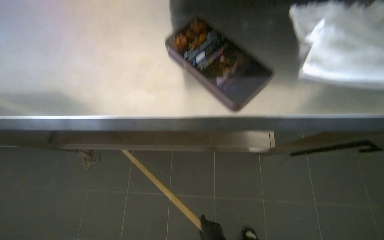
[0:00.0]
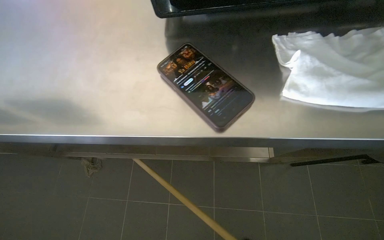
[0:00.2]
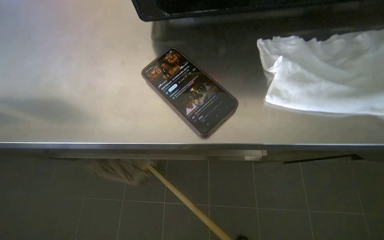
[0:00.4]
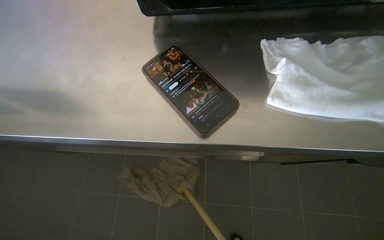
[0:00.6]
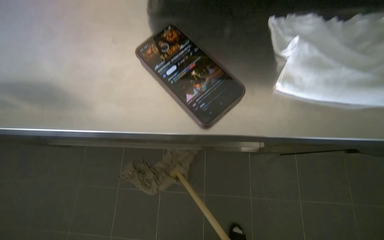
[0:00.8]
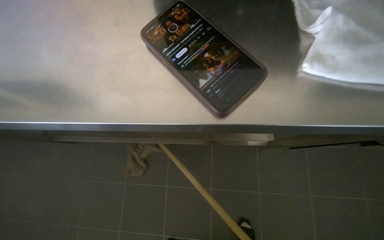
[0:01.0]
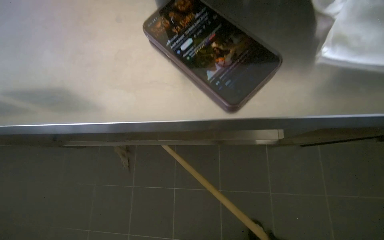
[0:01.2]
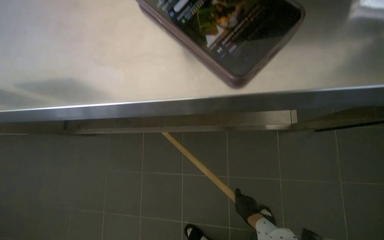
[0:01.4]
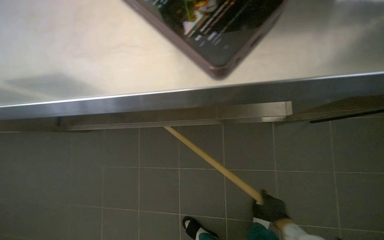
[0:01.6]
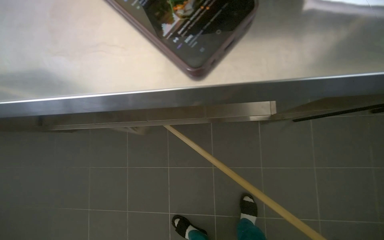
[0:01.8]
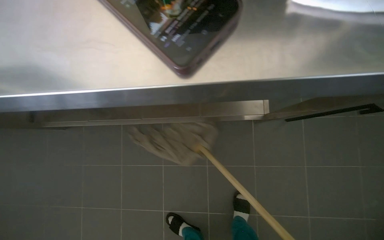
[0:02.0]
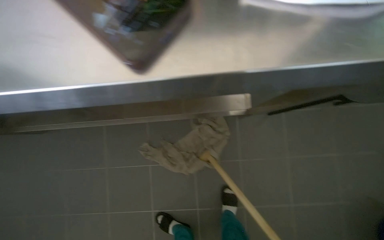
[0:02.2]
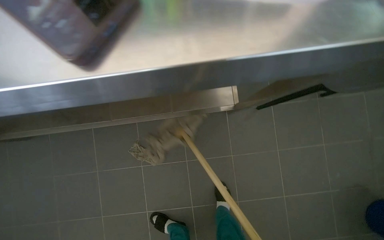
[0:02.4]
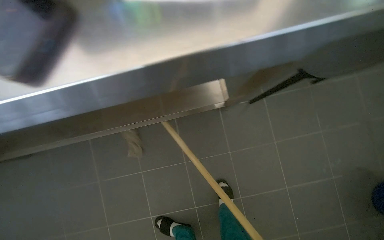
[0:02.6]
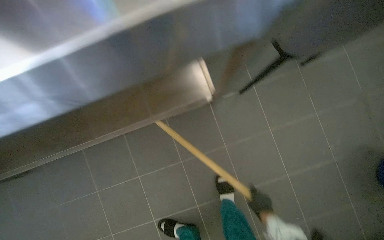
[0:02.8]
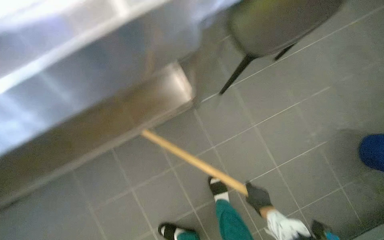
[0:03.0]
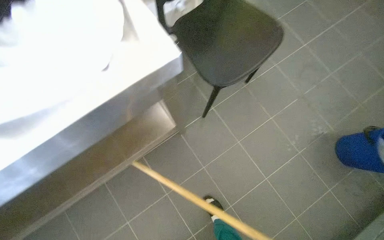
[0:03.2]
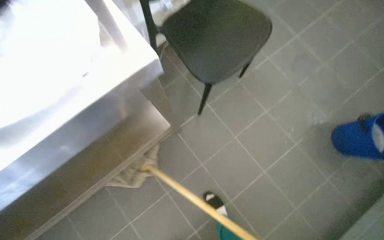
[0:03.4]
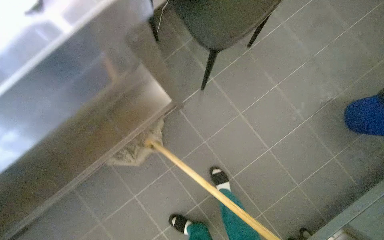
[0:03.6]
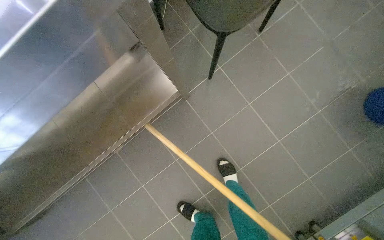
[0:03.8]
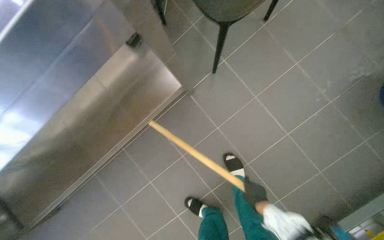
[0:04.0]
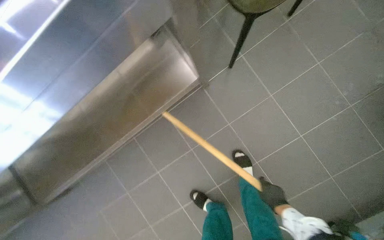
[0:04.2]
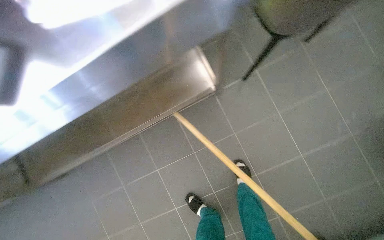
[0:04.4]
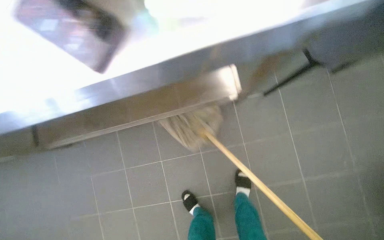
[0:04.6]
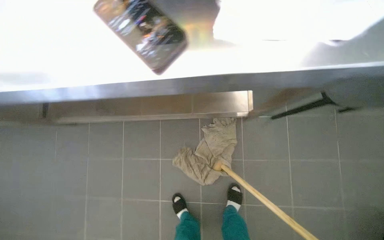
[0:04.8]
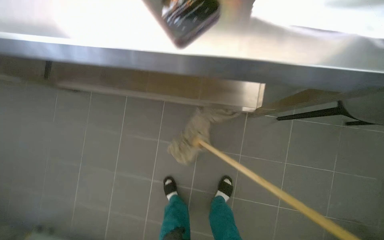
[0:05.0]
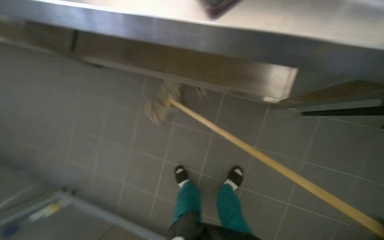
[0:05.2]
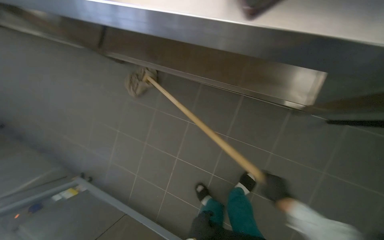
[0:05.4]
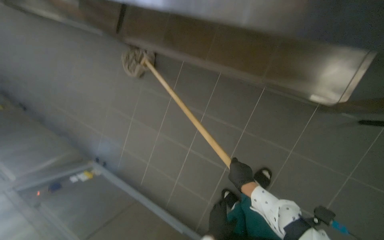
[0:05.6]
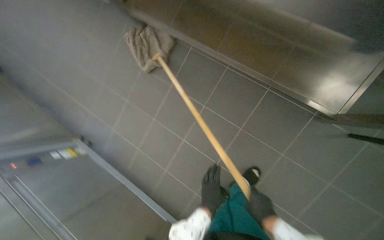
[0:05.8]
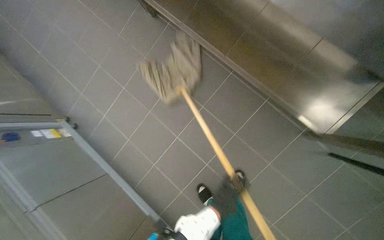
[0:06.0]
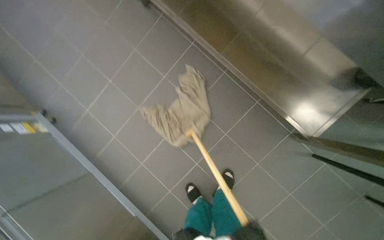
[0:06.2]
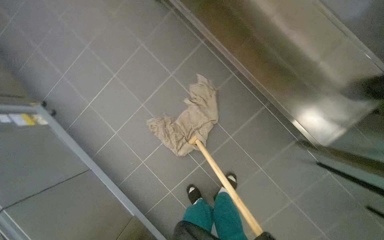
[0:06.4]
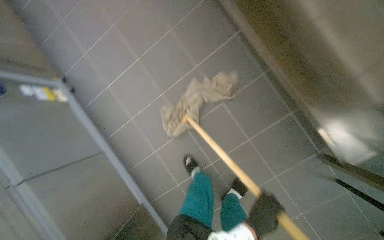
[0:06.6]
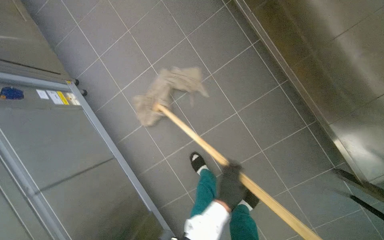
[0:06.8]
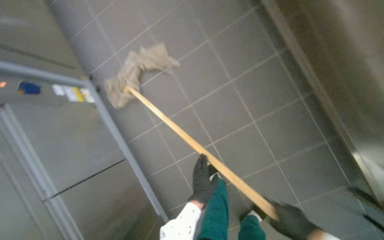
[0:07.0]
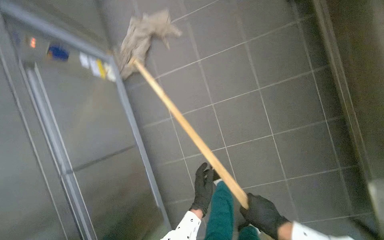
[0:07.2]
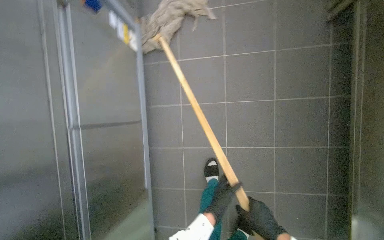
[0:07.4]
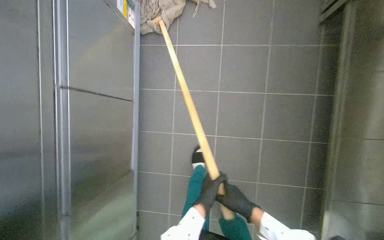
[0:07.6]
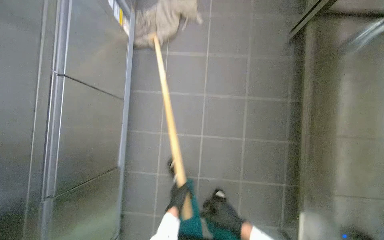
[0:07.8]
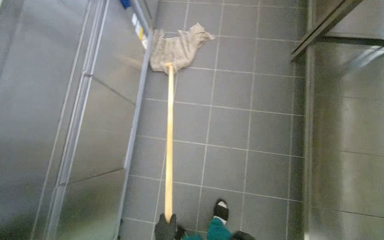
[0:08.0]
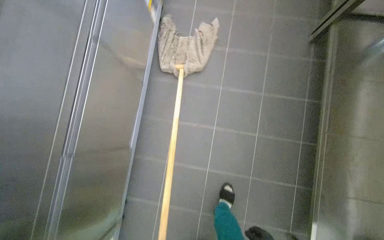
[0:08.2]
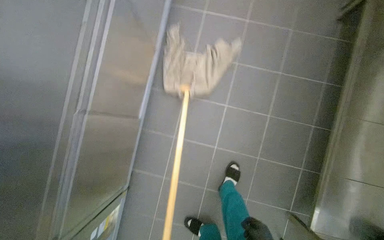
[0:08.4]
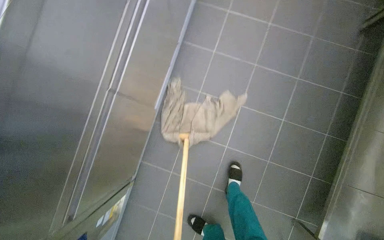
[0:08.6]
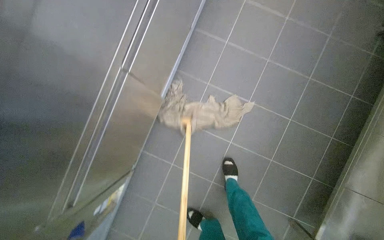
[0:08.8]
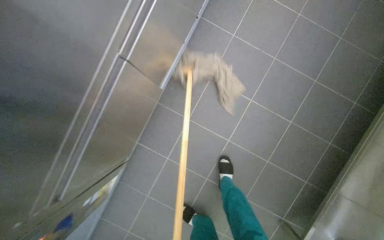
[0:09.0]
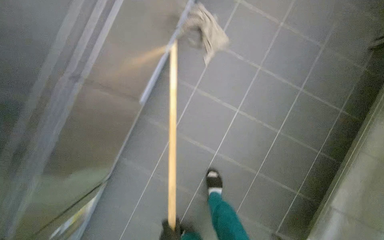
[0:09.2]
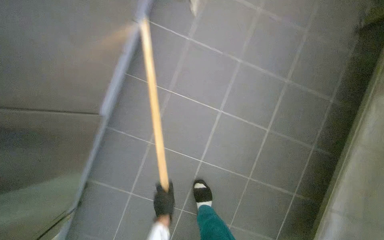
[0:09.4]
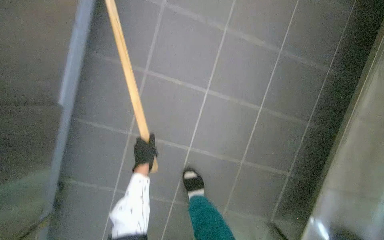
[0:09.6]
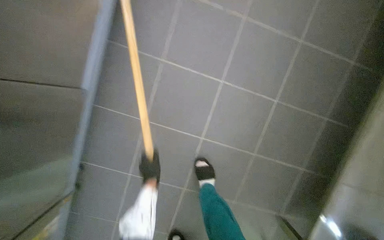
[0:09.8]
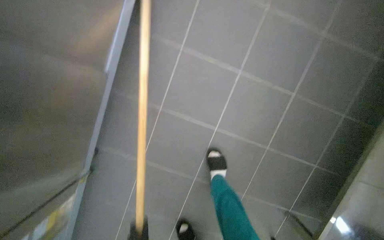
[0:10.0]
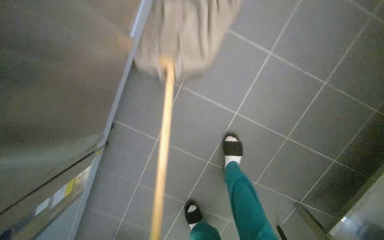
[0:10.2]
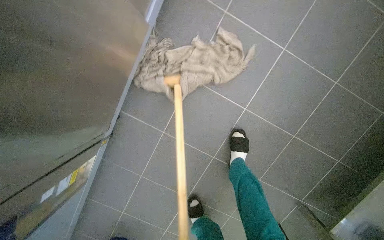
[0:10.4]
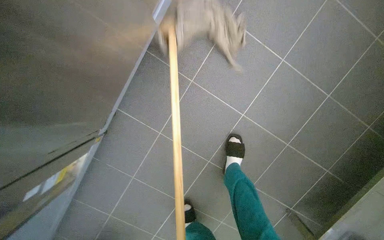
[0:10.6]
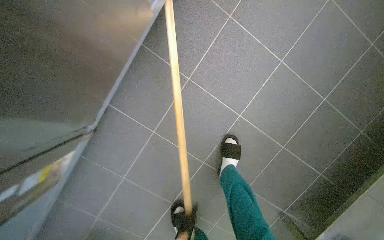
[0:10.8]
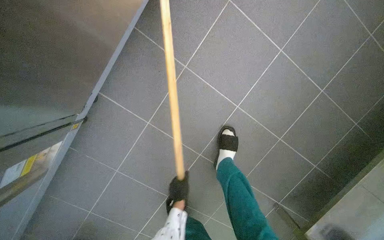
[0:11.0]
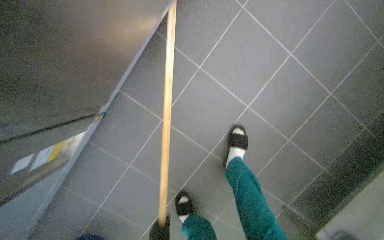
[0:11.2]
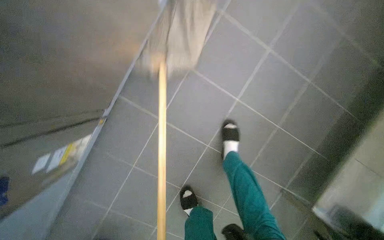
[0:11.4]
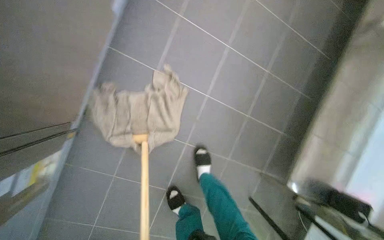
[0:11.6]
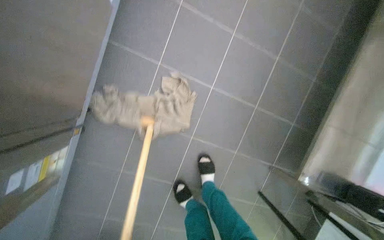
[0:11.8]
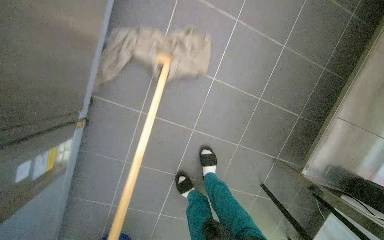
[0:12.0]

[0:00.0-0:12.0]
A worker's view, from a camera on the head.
Job: mopping floor.
The whole recording: Mopping kitchen floor. The worker mops the tiled floor in the kitchen area.
0:01.6 to 0:03.0: The wearer looks roughly 30 degrees further to the right.
0:04.4 to 0:06.0: The camera pitches downward, by roughly 15 degrees. The scene rotates clockwise by roughly 65 degrees.
0:06.0 to 0:07.6: The head travels about 50 cm. The scene rotates clockwise by roughly 50 degrees.
0:07.6 to 0:09.0: The camera is carried some 50 cm.
0:09.0 to 0:10.4: The view tips downward by roughly 10 degrees.

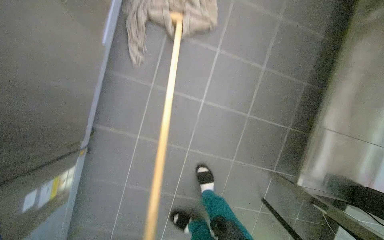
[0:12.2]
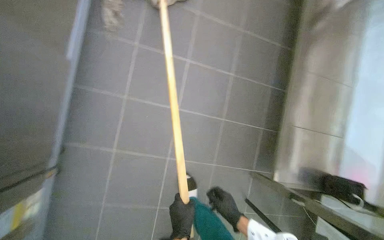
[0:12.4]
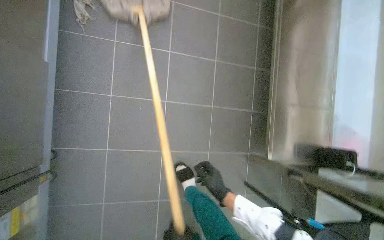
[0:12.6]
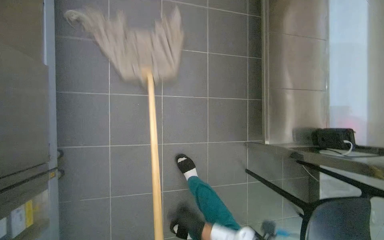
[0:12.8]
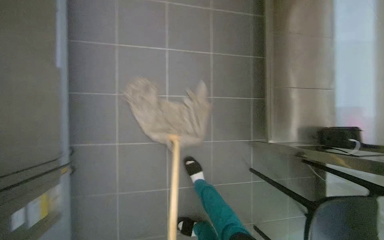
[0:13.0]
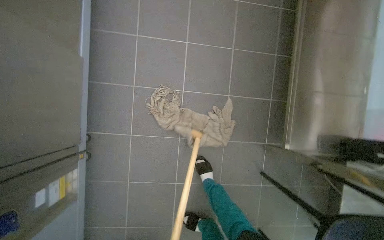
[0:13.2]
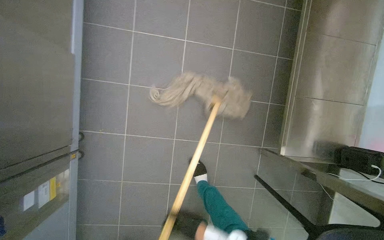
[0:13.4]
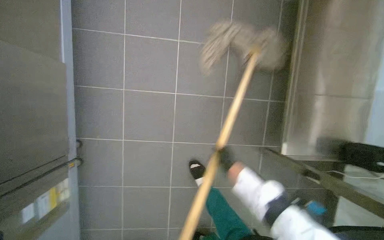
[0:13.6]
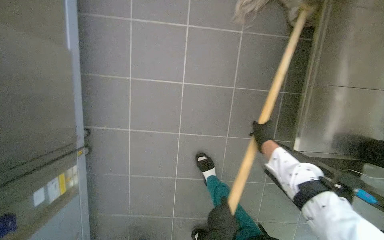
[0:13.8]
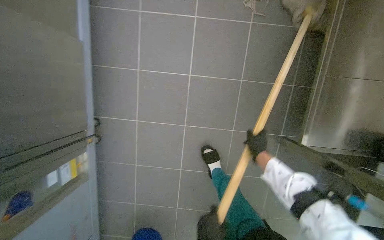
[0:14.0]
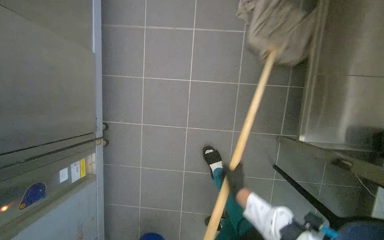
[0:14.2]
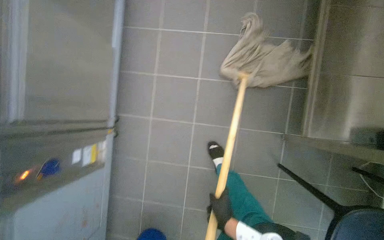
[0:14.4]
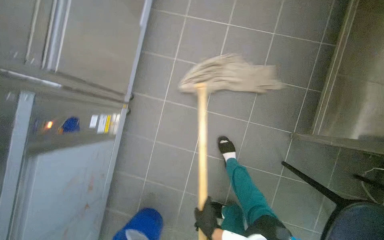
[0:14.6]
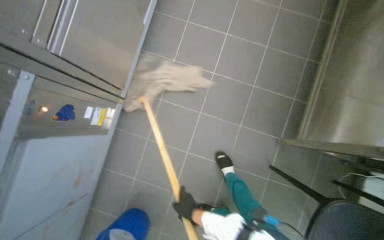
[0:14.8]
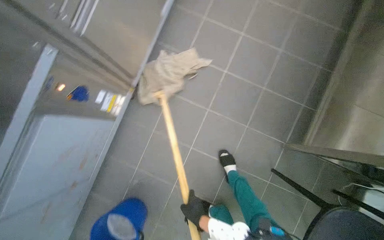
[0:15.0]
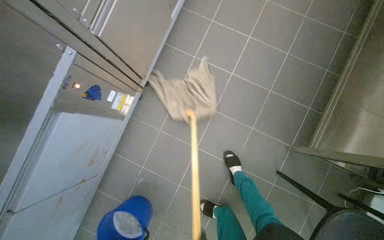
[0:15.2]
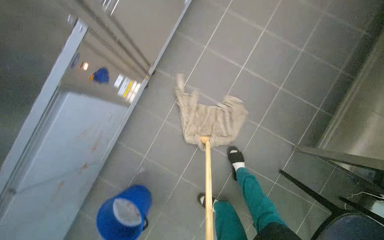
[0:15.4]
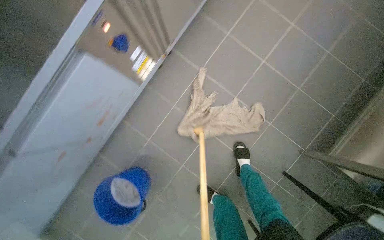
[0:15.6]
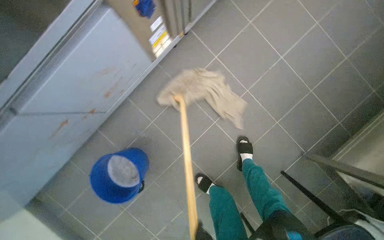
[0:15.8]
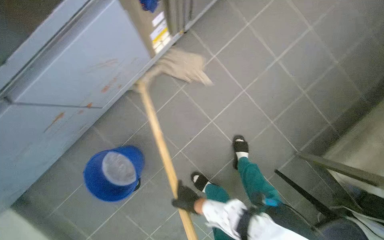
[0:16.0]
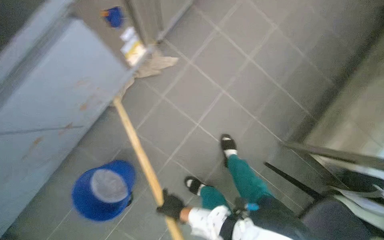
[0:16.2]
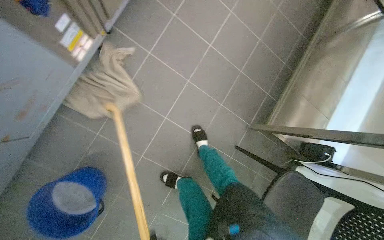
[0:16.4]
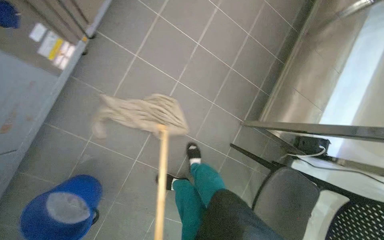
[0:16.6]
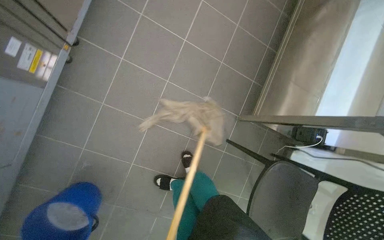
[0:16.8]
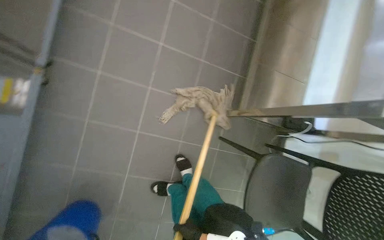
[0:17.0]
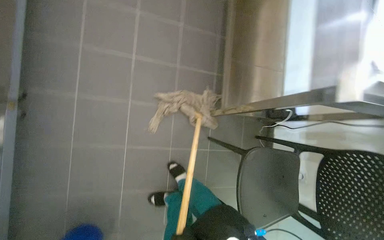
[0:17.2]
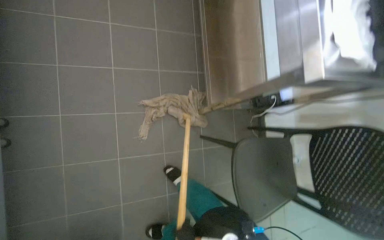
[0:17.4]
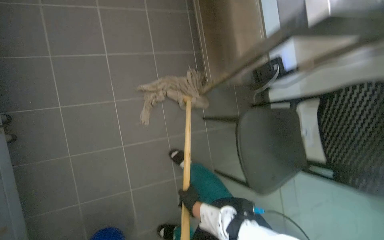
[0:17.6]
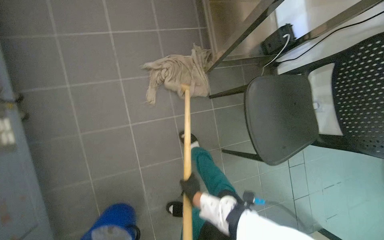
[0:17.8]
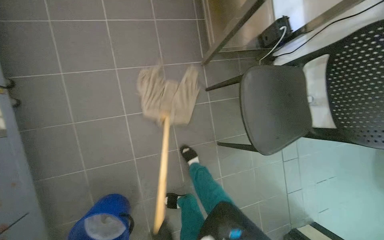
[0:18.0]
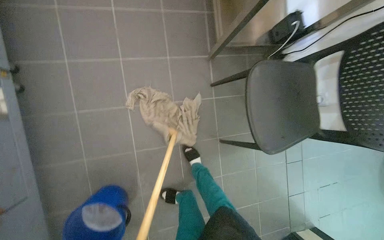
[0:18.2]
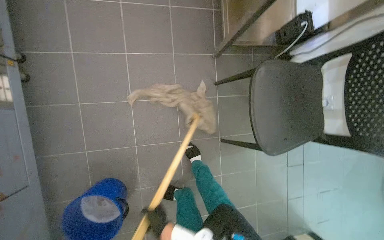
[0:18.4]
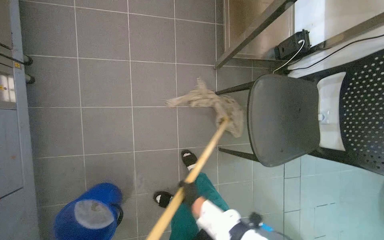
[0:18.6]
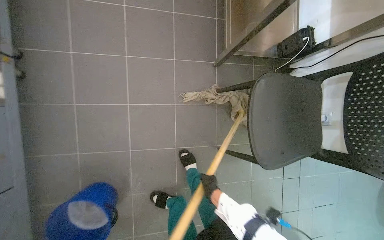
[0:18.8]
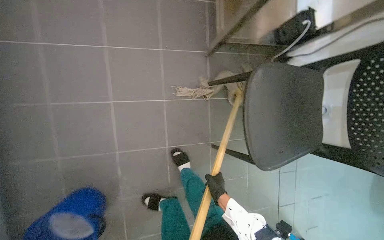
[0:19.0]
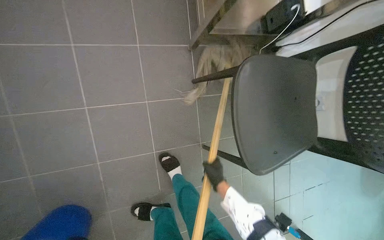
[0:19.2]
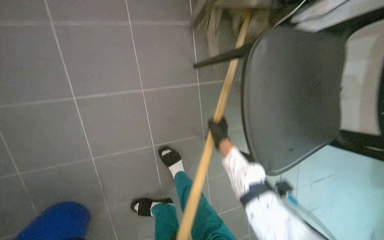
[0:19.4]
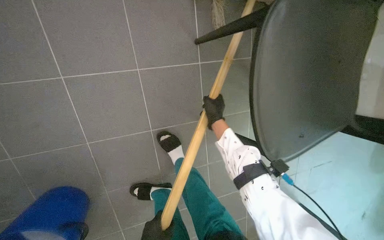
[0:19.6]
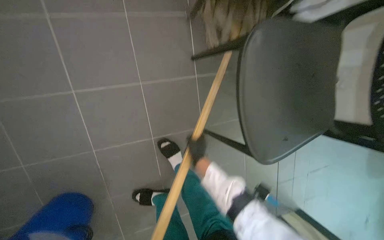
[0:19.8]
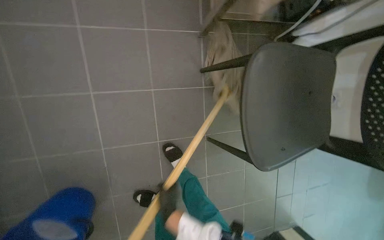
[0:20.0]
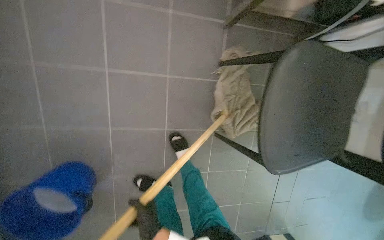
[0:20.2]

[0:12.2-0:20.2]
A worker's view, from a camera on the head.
Job: mopping floor.
The whole recording: Mopping kitchen floor. The worker mops the tiled floor in the kitchen area.
0:13.8 to 0:15.4: The head travels some 50 cm. Everything in view rotates about 25 degrees clockwise.
0:15.4 to 0:17.0: The wearer looks roughly 20 degrees further to the right.
0:18.6 to 0:20.2: The view tilts about 10 degrees downward. The right hand reaches some 30 cm up the picture, then returns.
